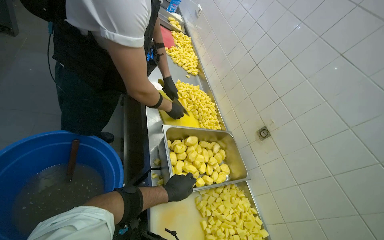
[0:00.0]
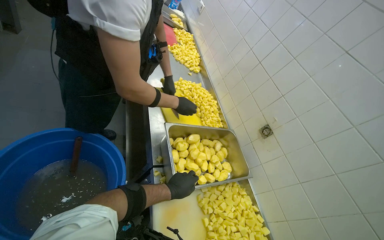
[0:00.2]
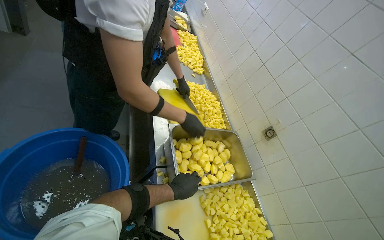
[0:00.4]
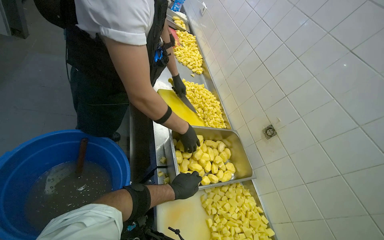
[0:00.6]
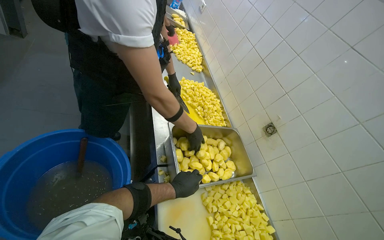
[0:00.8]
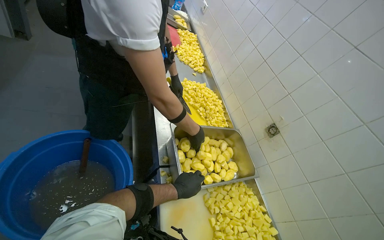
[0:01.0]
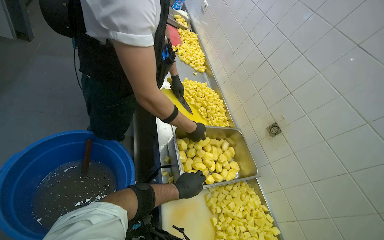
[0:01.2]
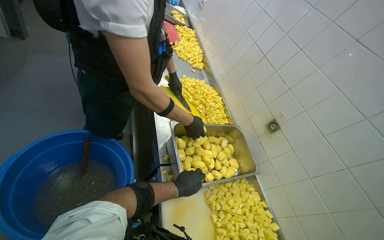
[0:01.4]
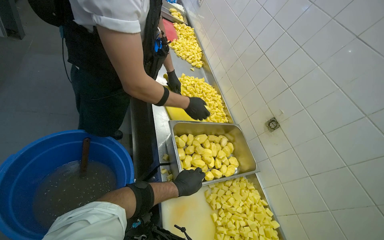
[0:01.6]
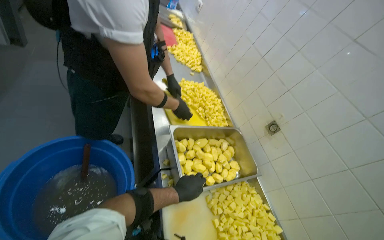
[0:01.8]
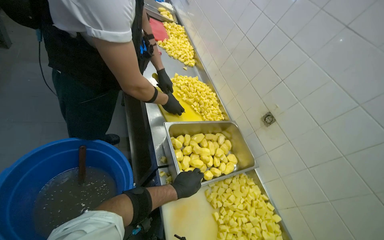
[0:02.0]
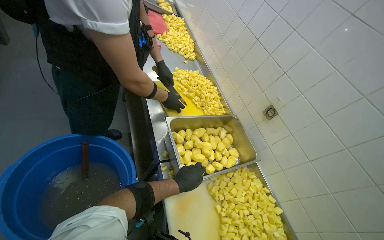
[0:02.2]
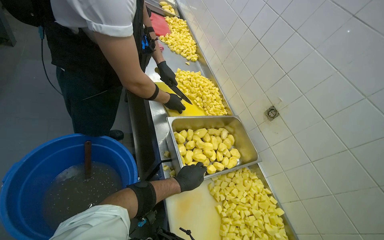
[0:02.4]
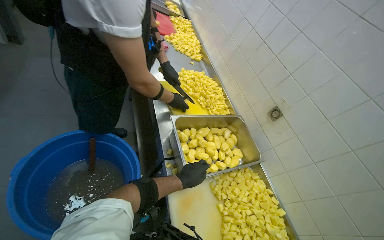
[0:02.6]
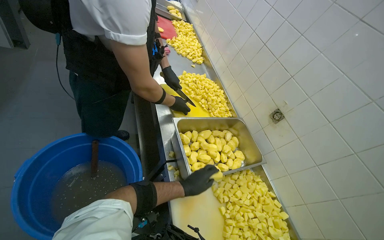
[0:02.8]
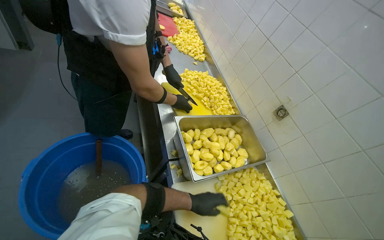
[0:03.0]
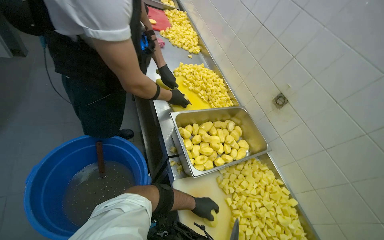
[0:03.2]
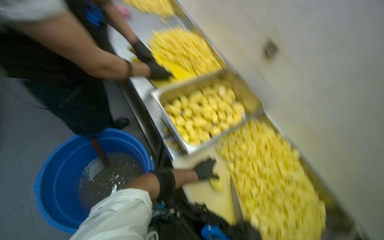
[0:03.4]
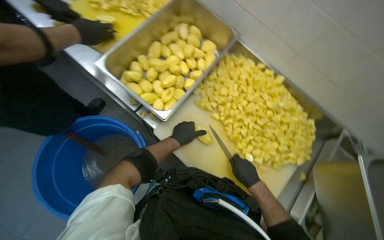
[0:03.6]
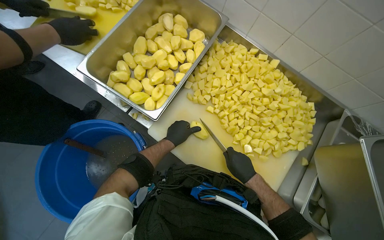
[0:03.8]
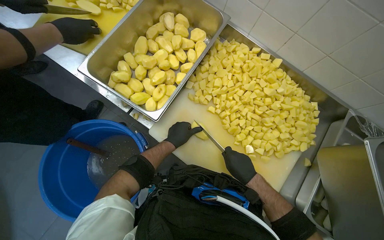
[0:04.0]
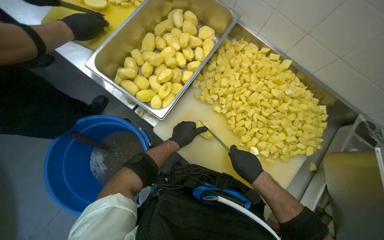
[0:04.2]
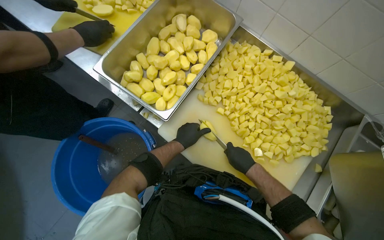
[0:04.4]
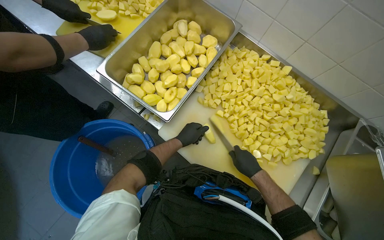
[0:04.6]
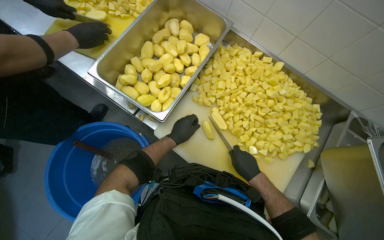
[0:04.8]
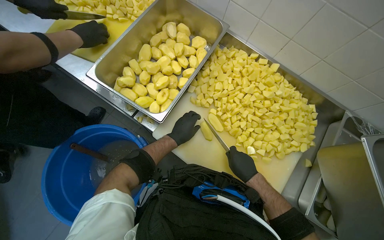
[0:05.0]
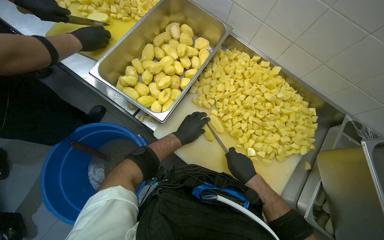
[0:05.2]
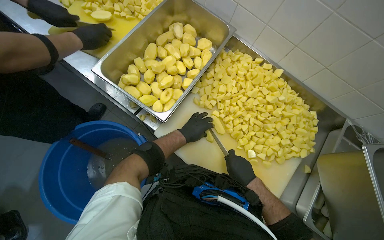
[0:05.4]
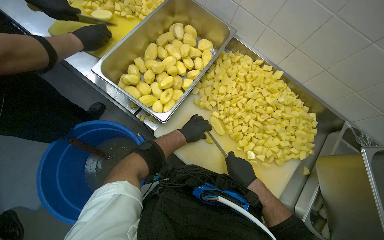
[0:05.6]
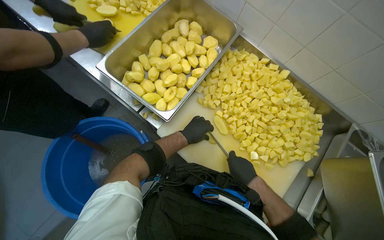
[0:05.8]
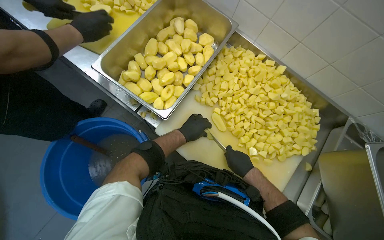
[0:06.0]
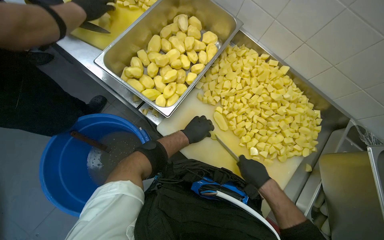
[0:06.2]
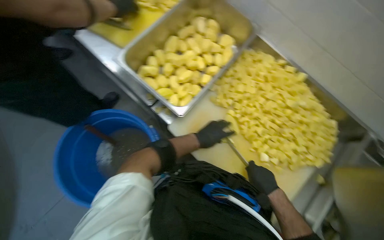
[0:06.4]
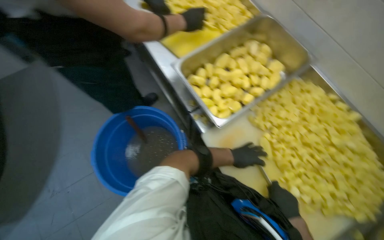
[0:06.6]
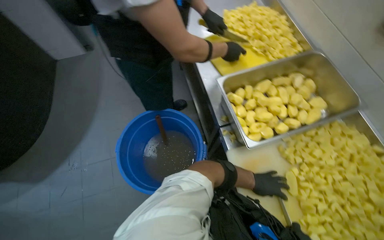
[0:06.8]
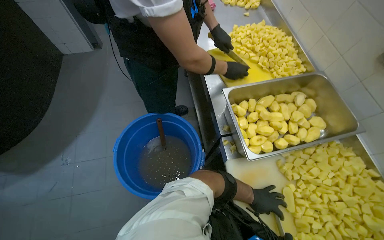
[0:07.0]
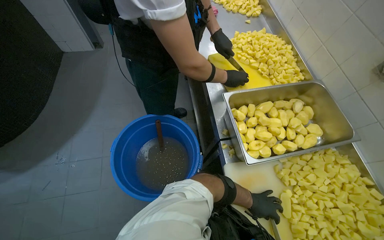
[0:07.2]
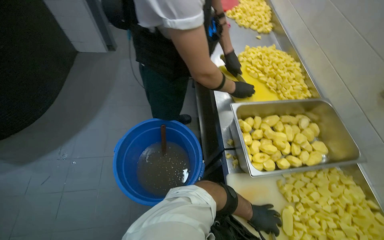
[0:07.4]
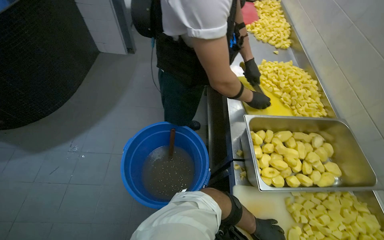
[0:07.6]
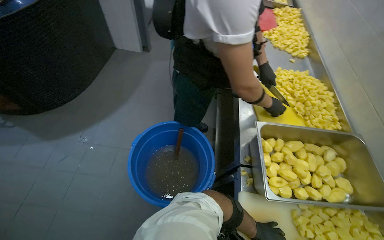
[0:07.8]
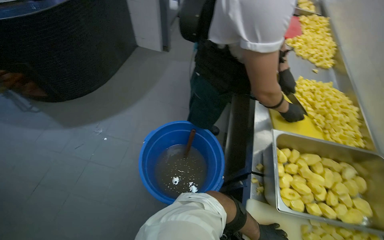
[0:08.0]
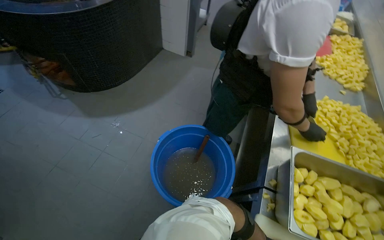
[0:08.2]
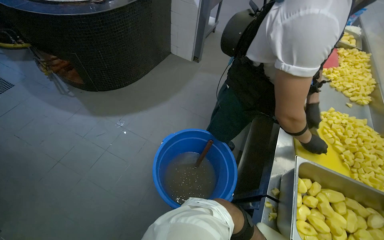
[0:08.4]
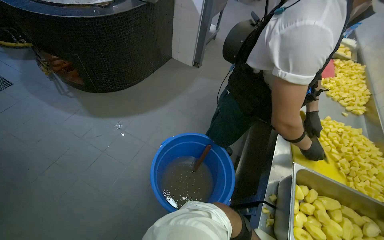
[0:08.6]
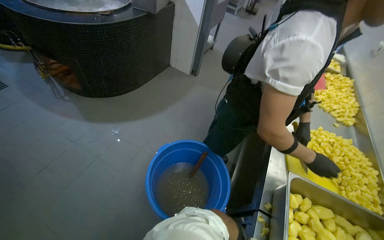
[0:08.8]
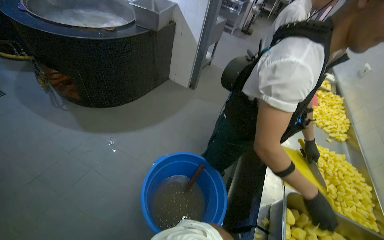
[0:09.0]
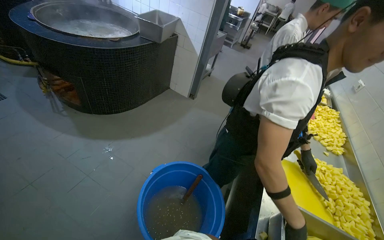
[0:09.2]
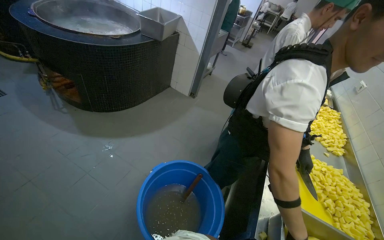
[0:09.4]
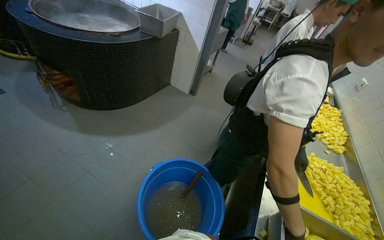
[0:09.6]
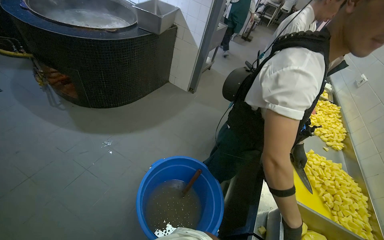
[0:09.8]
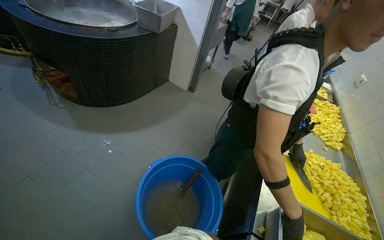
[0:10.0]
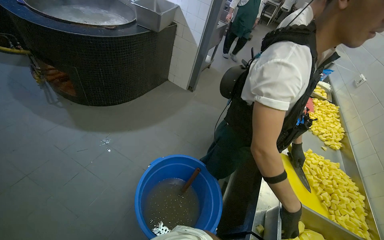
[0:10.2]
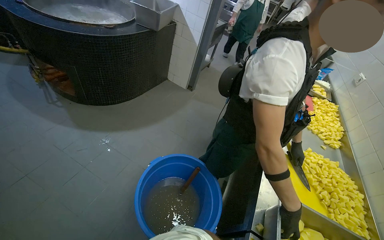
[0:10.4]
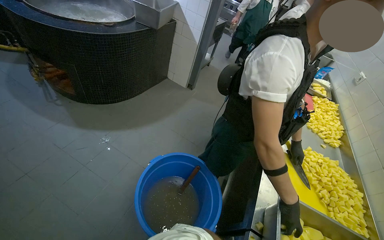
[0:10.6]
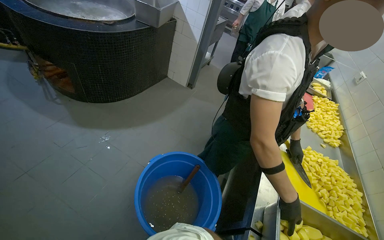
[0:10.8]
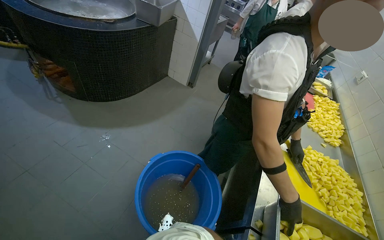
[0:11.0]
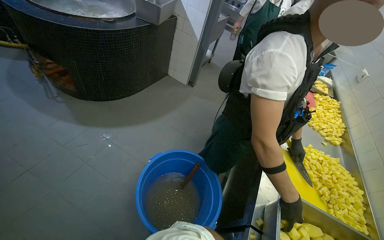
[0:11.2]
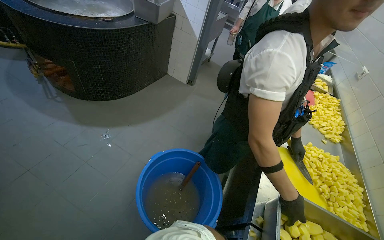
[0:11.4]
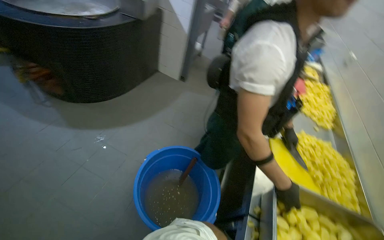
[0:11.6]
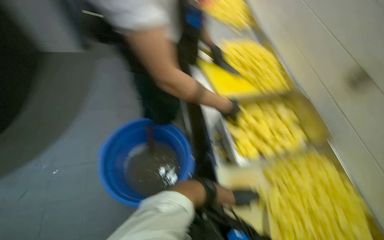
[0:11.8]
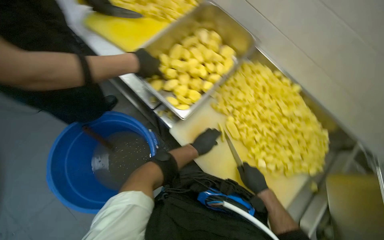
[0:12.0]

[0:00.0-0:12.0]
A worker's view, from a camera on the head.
Job: preparing food.
The whole recording: Dicing potatoes on cutting board. The worker dices peeled potatoes into smaller pieces on a cutting board.
0:03.0 to 0:04.4: The camera pitches downward, by roughly 35 degrees. The scene rotates counterclockwise by some 40 degrees.
0:04.4 to 0:06.0: The hands stay close to where they were, moving slightly.
0:06.0 to 0:07.6: The wearer looks roughly 55 degrees further to the left. The camera pitches upward, by some 20 degrees.
0:07.6 to 0:09.0: The view tips upward by approximately 15 degrees. The scene turns approximately 25 degrees clockwise in the picture.
0:10.4 to 0:12.0: The head rotates about 75 degrees to the right. The view tilts some 40 degrees downward.

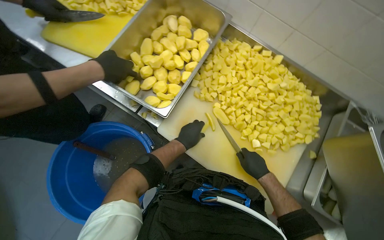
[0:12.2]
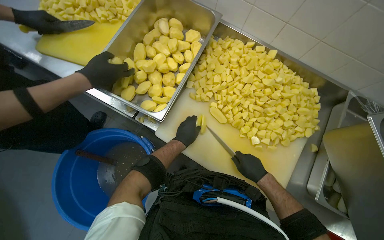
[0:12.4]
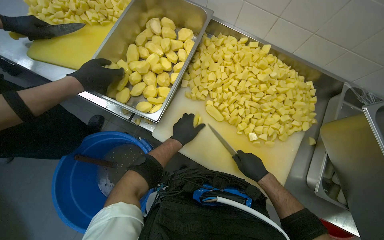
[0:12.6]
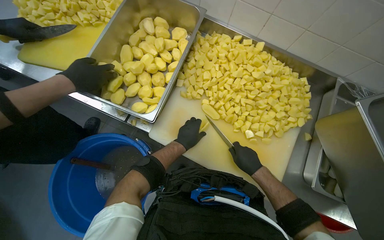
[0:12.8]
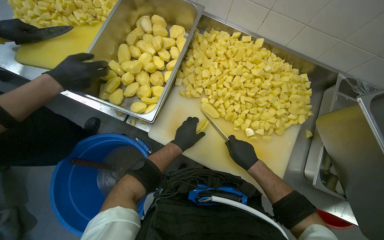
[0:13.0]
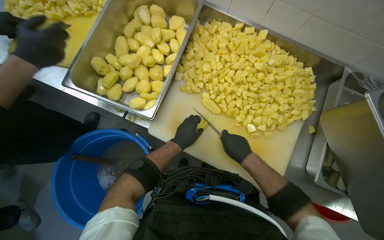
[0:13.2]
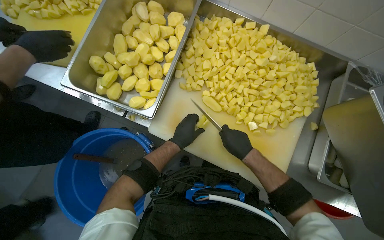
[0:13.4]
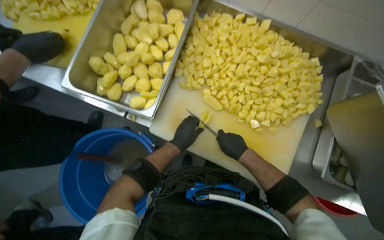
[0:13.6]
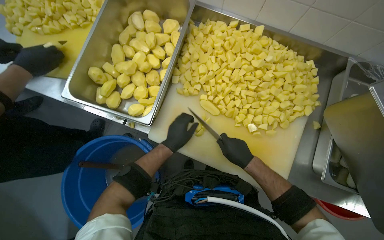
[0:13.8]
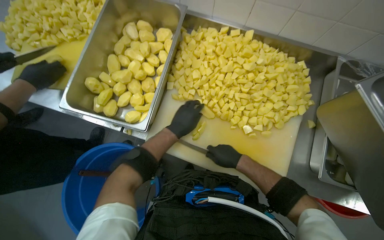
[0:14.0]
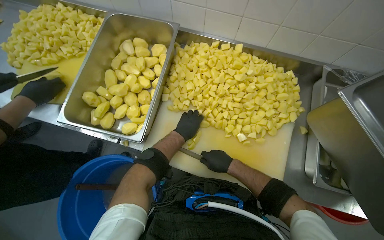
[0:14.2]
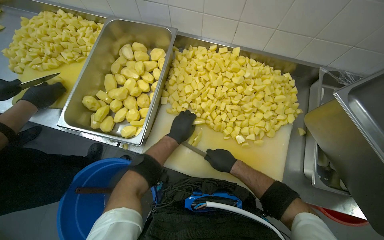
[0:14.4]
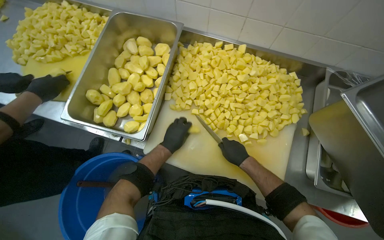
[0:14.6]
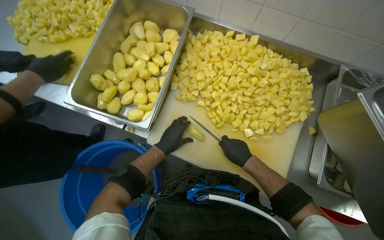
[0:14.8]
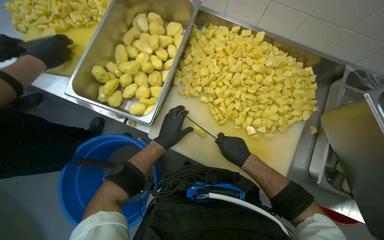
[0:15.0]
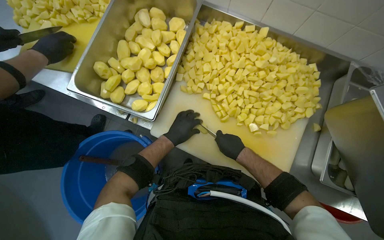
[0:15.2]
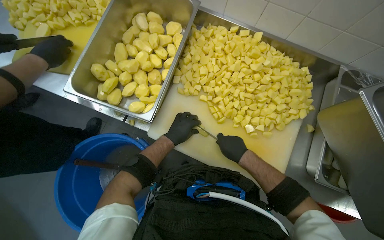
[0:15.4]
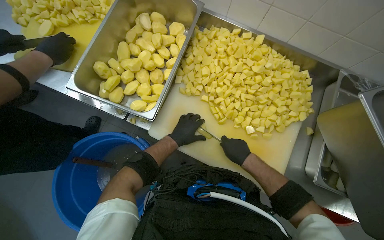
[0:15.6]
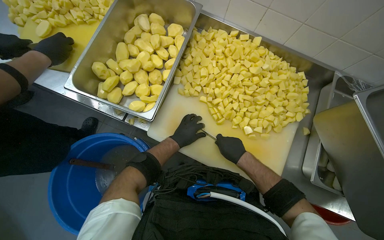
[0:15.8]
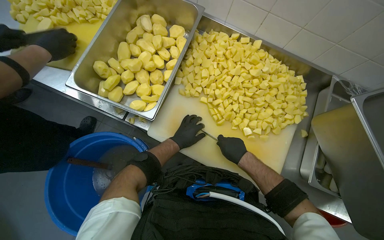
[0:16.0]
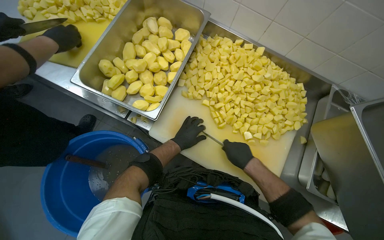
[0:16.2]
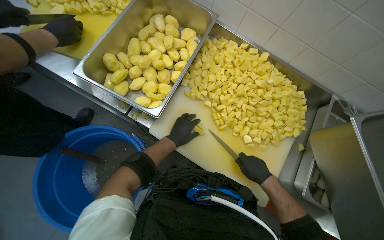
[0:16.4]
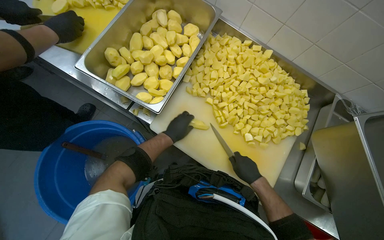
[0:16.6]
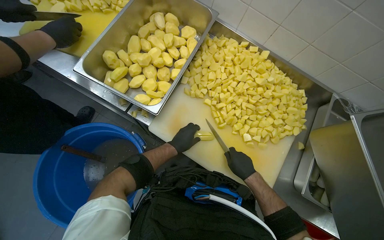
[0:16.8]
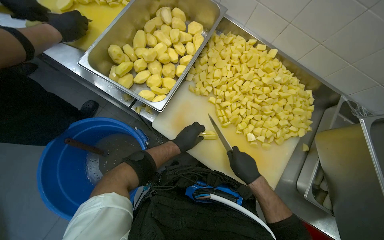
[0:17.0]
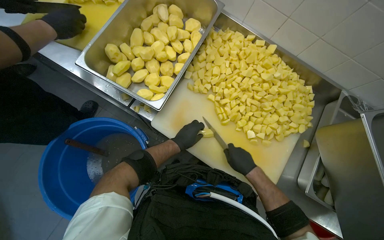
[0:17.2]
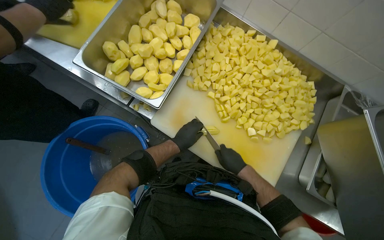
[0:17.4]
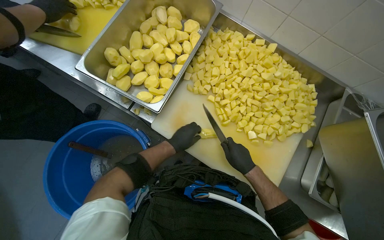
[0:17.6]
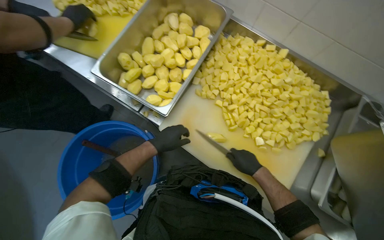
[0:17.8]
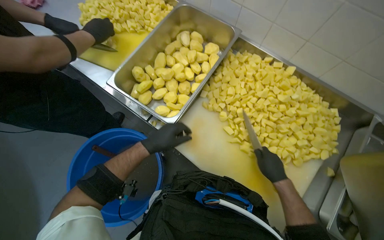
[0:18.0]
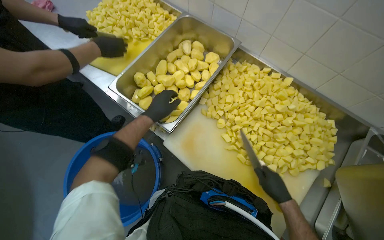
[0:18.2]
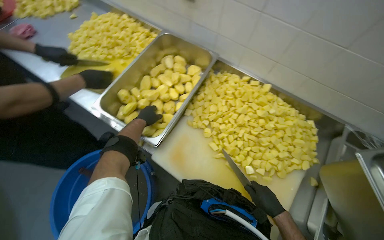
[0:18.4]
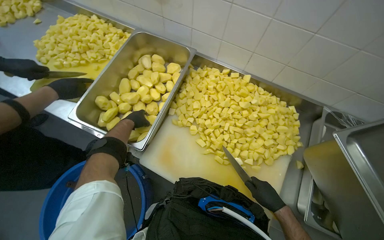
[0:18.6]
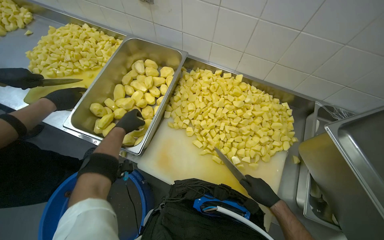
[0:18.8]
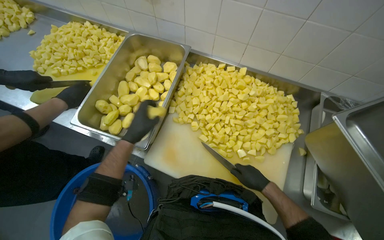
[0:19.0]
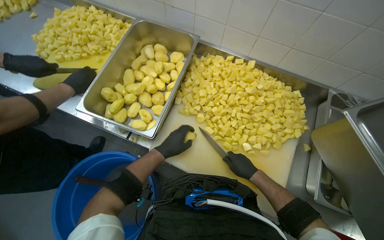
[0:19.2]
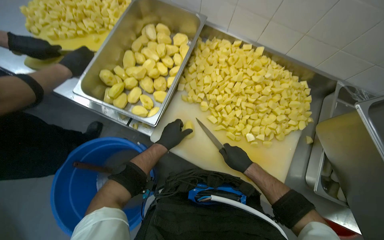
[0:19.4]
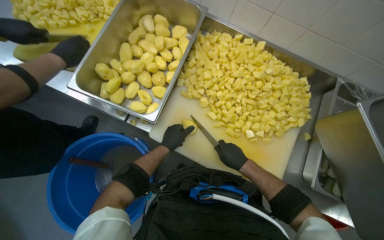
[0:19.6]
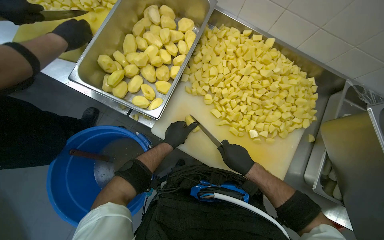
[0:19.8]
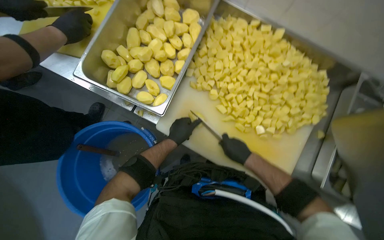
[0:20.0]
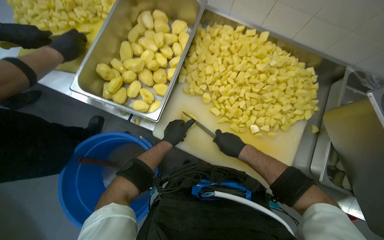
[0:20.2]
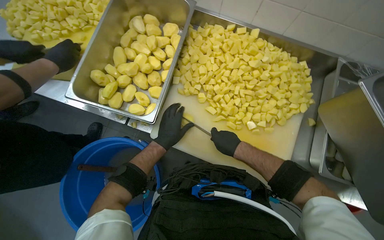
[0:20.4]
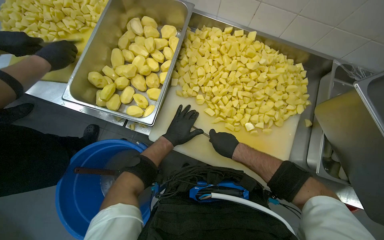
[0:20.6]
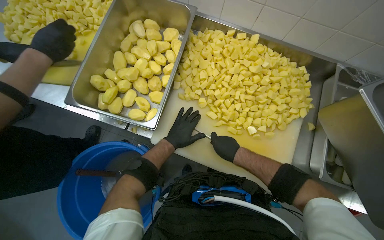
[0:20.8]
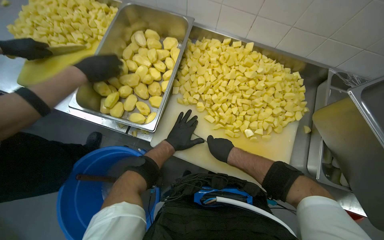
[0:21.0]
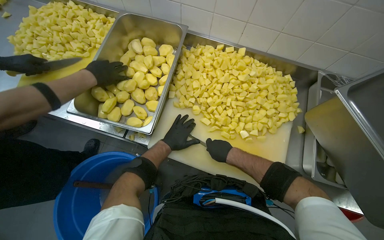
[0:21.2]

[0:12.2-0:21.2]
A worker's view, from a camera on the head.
Job: preparing food.
The whole recording: Dicing potatoes on cutting board. The worker dices peeled potatoes into smaller pieces on a cutting board.
0:16.6 to 0:18.2: The left hand shifts about 20 cm nearer to the camera, up the picture and to the left.
0:18.2 to 0:19.8: The right hand travels to the left by roughly 10 cm; the left hand heads down the picture, farther from the camera and to the right, covering roughly 20 cm.
0:19.8 to 0:21.2: The hands work in one place, with small movements.
